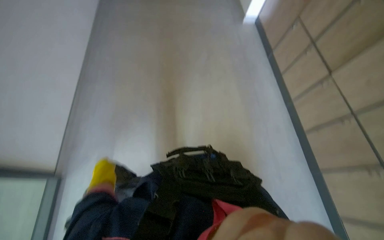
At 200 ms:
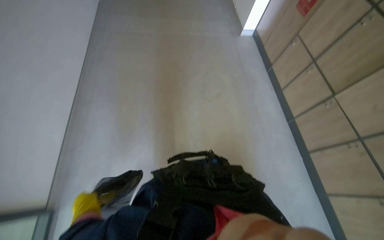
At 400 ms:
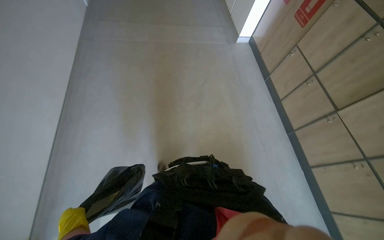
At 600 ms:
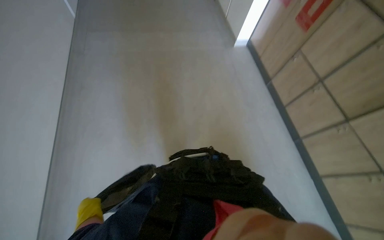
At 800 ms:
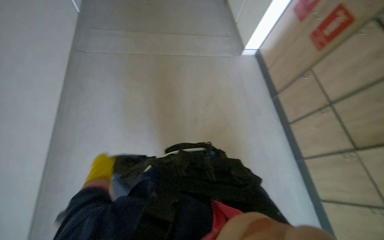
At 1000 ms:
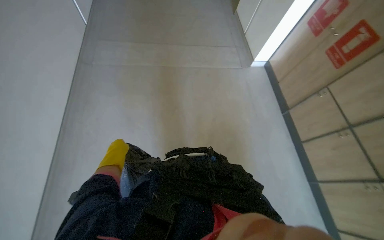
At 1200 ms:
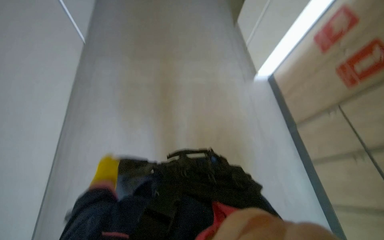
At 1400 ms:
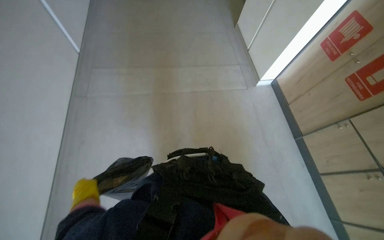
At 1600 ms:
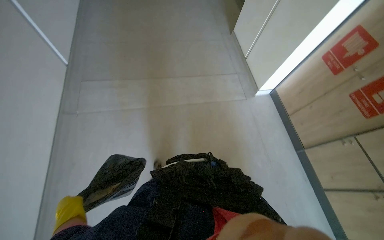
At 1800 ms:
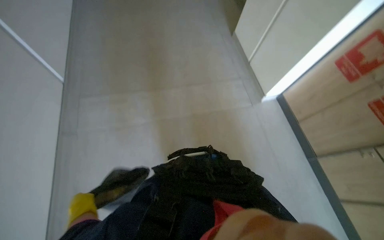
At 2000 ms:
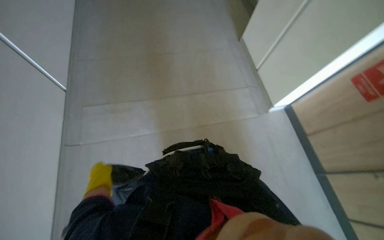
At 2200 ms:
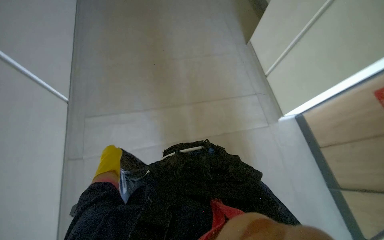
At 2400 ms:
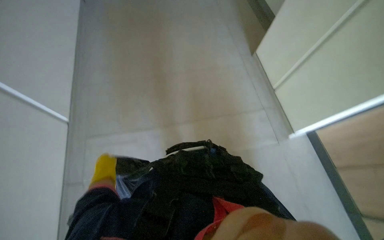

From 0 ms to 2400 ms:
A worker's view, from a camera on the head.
Job: mopping floor.
The whole recording: Mopping floor. The worker mops the floor with a long-handled mop and gathered the trash from the ground and put it into a polyethylene bag..
From 0 ms to 1200 ms: The wearer moves about 1 m.
From 1200 ms to 2400 ms: The camera travels approximately 1 m.

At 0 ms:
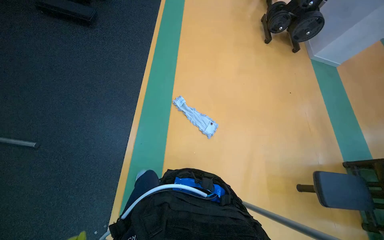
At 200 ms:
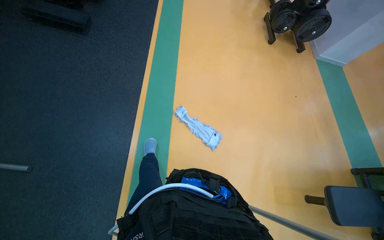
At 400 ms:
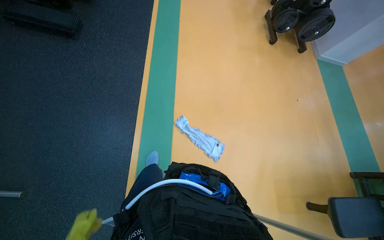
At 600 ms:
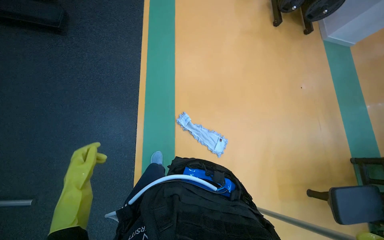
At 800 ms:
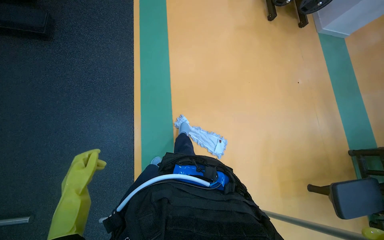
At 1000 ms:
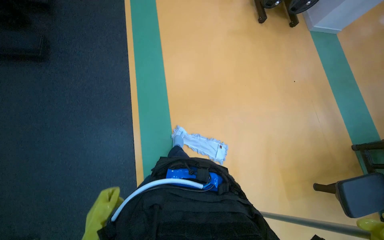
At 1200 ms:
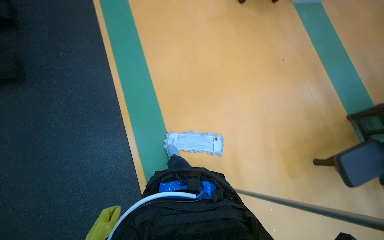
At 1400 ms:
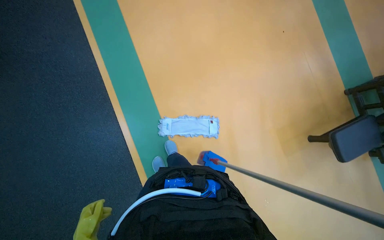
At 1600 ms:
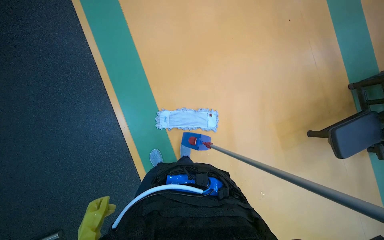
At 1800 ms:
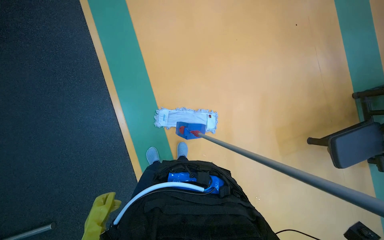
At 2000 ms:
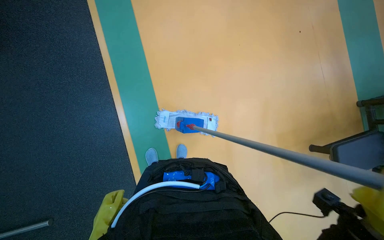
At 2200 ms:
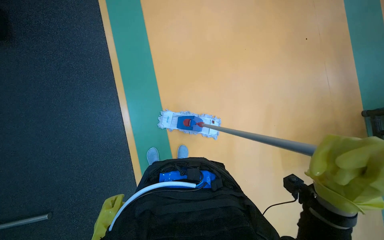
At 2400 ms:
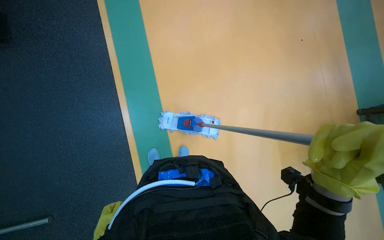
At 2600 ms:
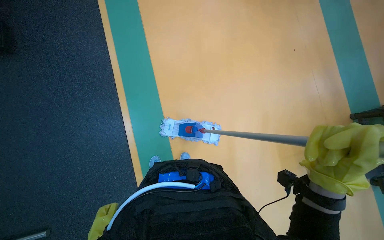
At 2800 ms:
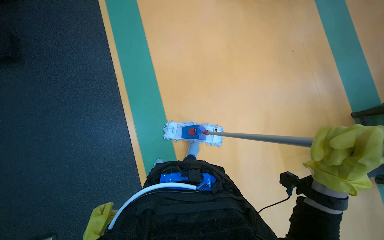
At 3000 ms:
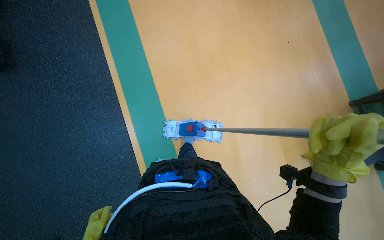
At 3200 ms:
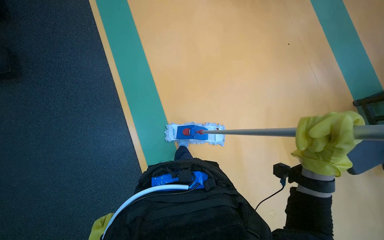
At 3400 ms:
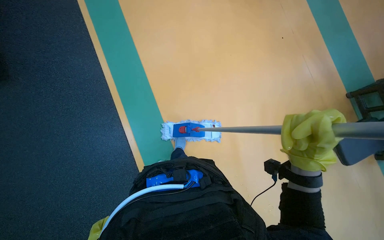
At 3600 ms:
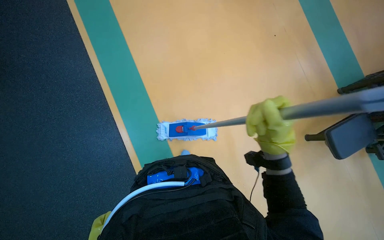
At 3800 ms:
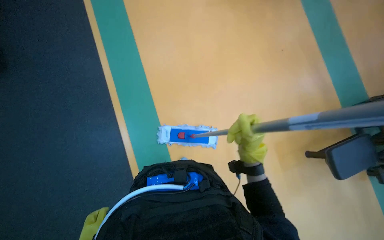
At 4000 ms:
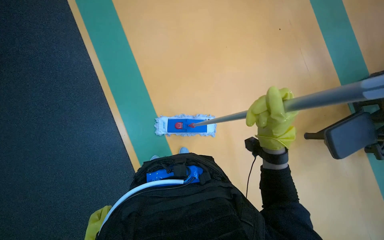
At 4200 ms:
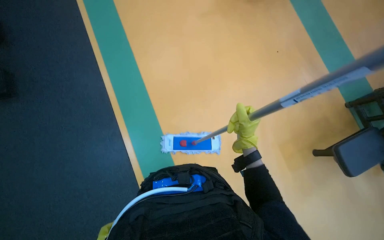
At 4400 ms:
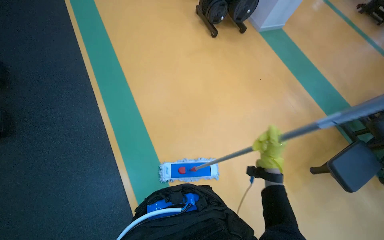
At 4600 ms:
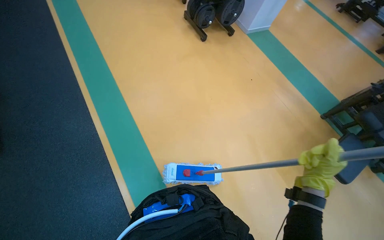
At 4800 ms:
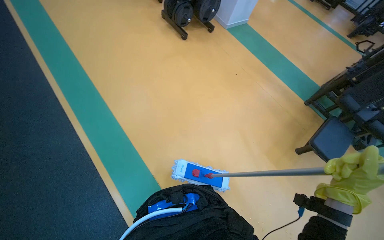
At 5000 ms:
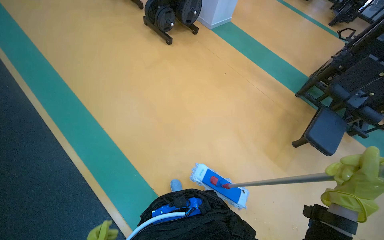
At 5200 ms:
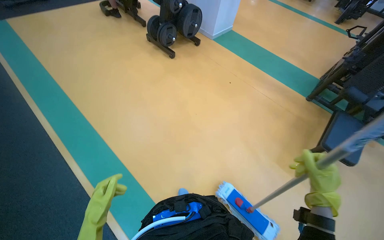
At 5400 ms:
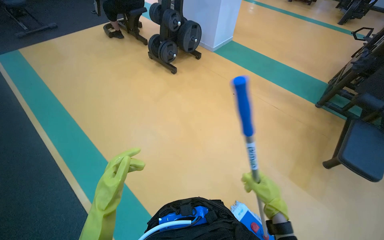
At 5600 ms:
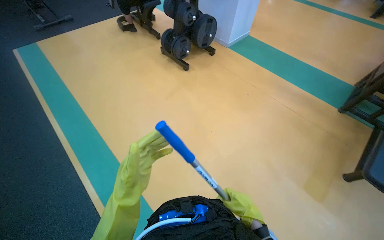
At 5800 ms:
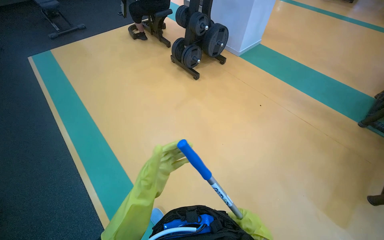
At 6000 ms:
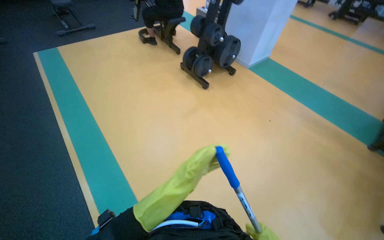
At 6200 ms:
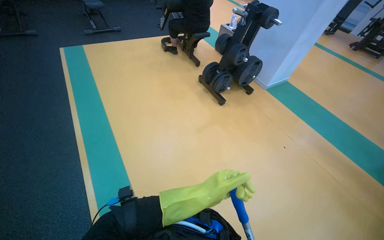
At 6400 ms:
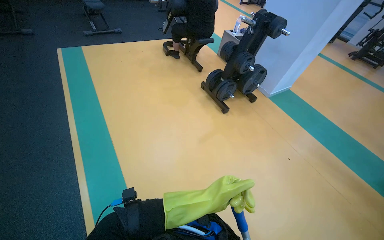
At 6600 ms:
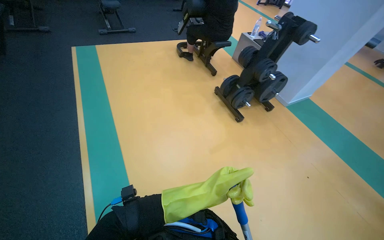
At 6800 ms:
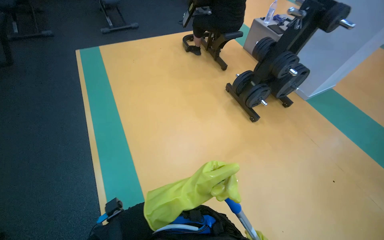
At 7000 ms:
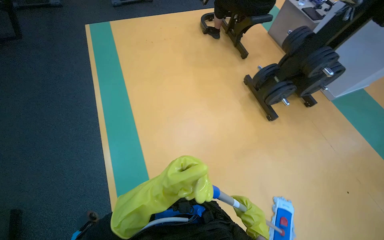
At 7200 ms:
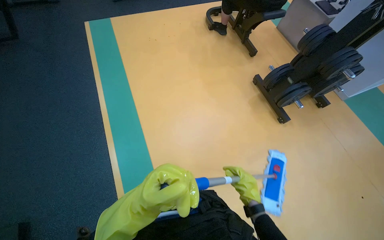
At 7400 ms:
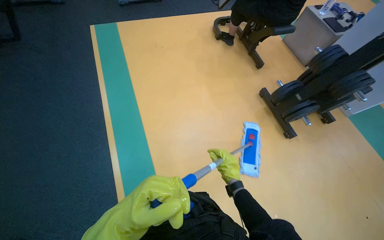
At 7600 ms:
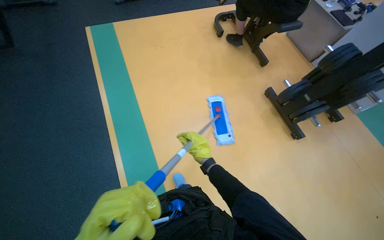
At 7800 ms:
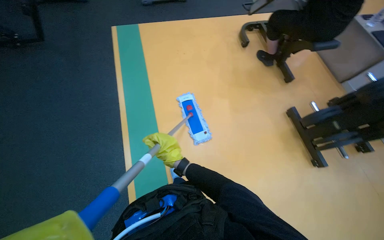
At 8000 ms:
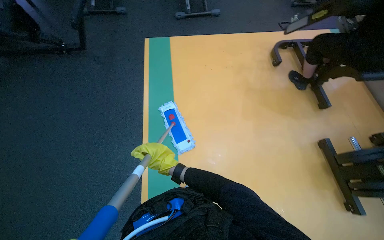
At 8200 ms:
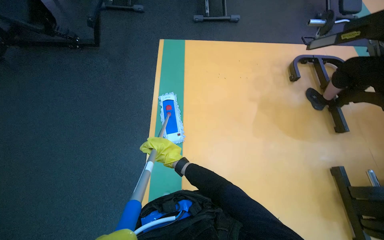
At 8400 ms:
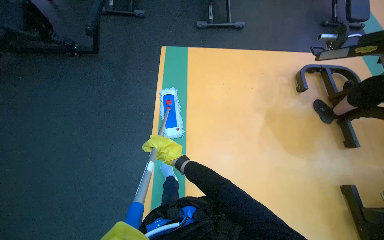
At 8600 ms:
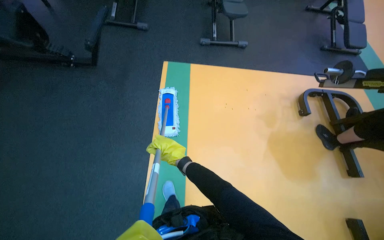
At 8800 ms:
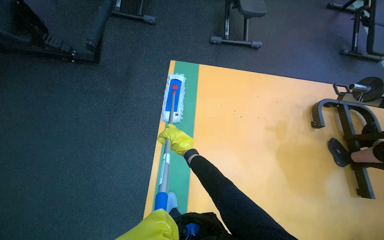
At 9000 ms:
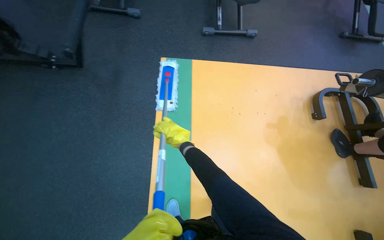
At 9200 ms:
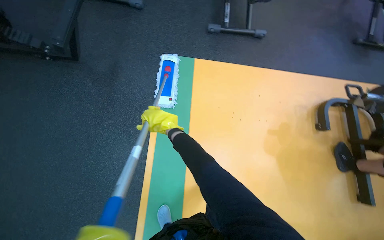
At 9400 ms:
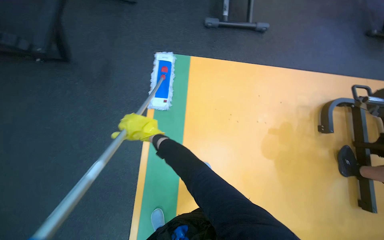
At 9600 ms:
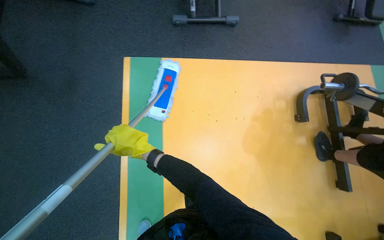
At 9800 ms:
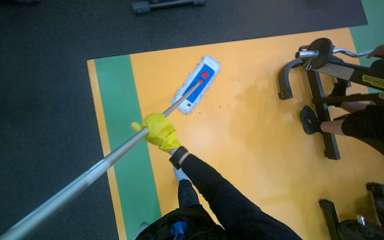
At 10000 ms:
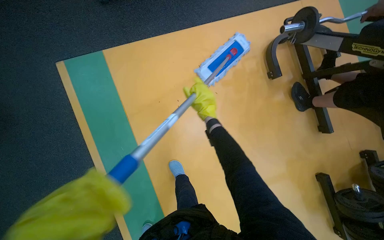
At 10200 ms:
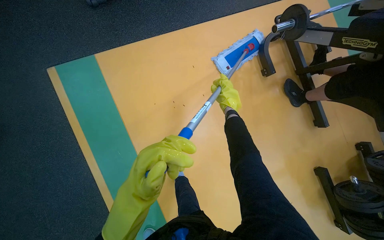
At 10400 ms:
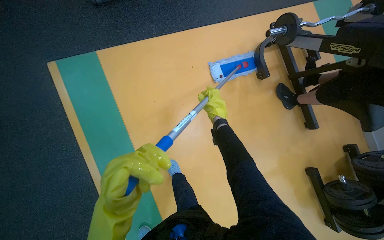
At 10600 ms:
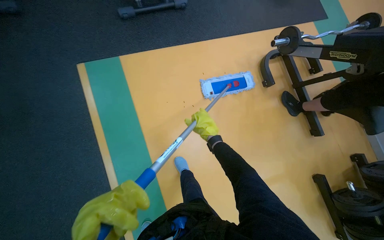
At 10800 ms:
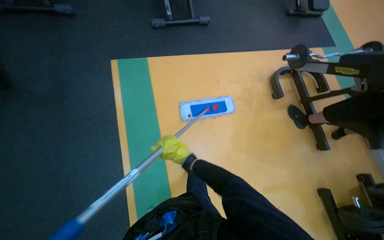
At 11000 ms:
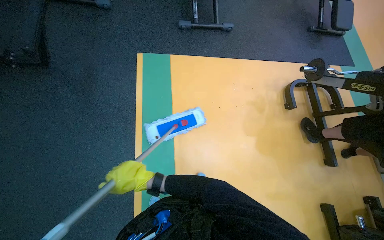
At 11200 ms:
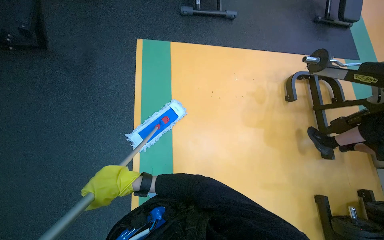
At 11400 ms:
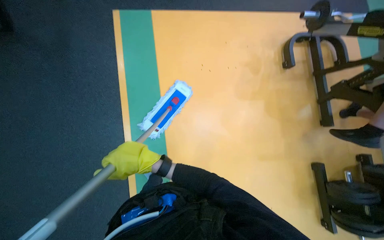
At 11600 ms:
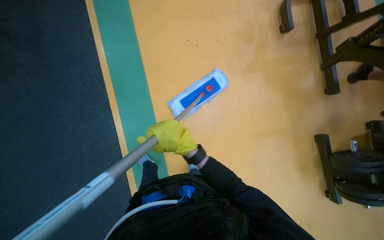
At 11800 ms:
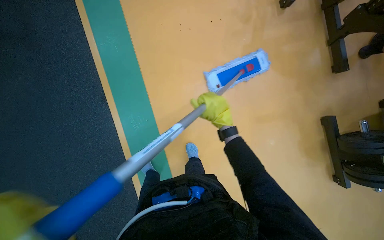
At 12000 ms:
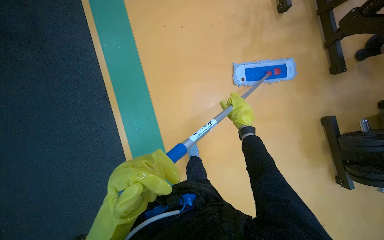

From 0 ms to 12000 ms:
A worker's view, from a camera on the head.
Job: mopping floor.
The whole recording: Mopping gym floor. The worker mops the gym floor with a flat mop.
From 0 ms to 1600 ms: The head travels about 70 cm. The view tips downward by approximately 25 degrees.
From 3000 ms to 4400 ms: The camera pitches upward, by approximately 15 degrees. The right hand heads farther from the camera, covering about 15 cm.
From 4400 ms to 6000 ms: The wearer moves approximately 60 cm.
From 6000 ms to 7600 ms: The camera is carried some 1.5 m.
From 7600 ms to 9000 ms: The wearer moves approximately 1 m.
From 9000 ms to 10400 ms: The camera is carried approximately 50 cm. The view tips downward by roughly 15 degrees.
From 10400 ms to 12000 ms: The wearer moves about 60 cm.

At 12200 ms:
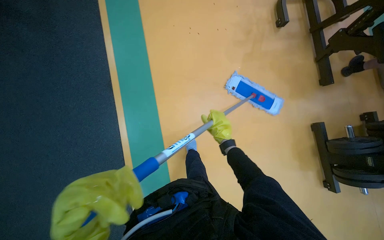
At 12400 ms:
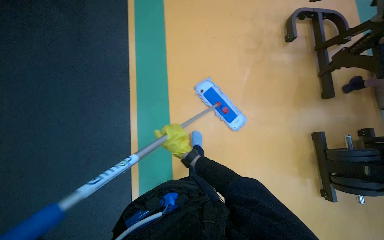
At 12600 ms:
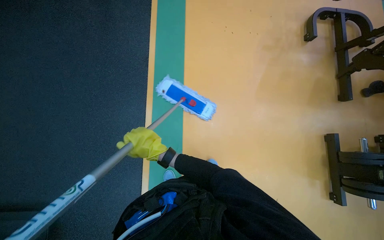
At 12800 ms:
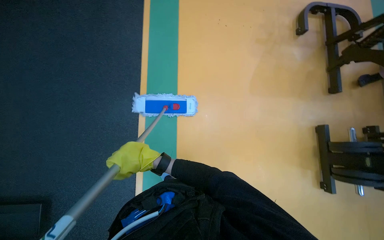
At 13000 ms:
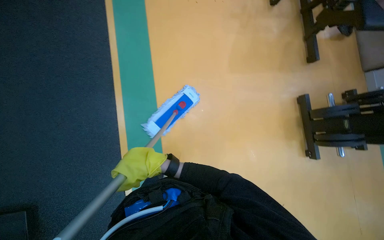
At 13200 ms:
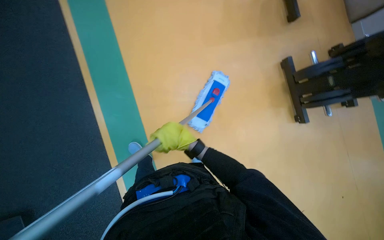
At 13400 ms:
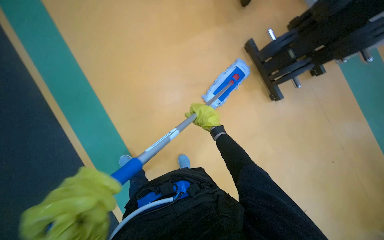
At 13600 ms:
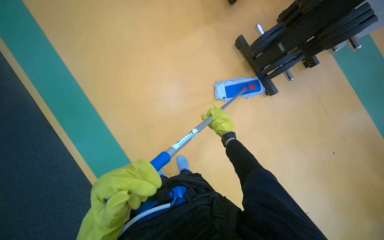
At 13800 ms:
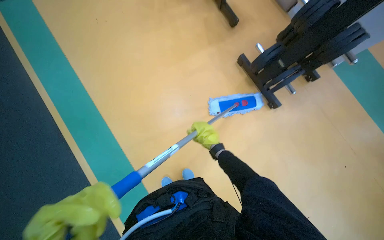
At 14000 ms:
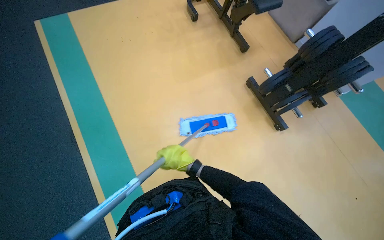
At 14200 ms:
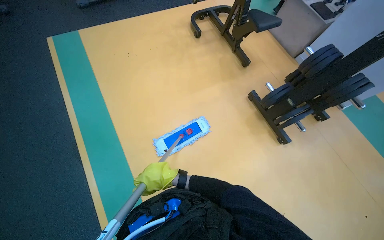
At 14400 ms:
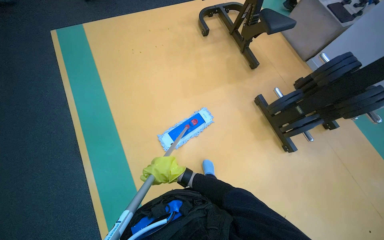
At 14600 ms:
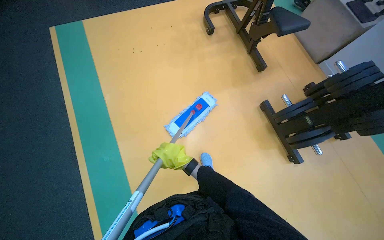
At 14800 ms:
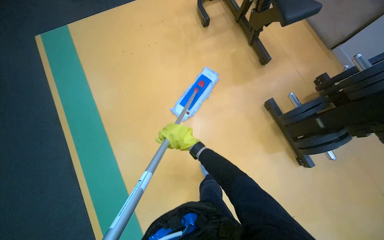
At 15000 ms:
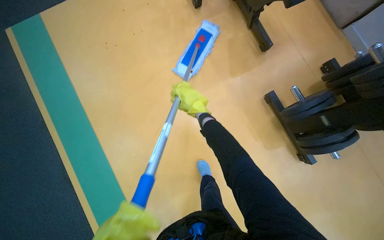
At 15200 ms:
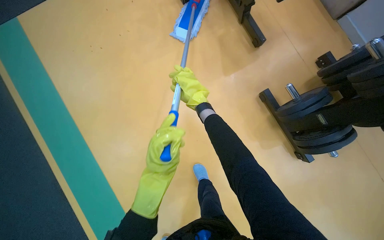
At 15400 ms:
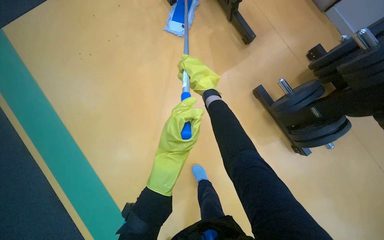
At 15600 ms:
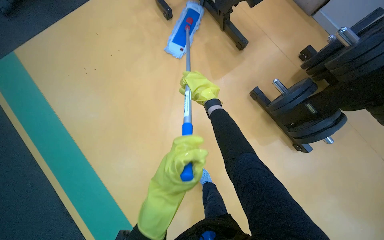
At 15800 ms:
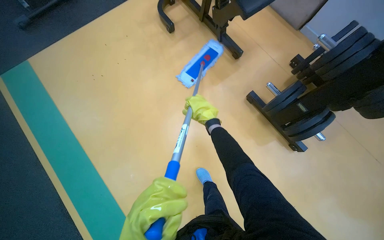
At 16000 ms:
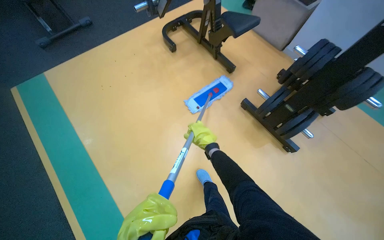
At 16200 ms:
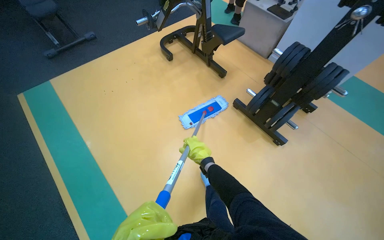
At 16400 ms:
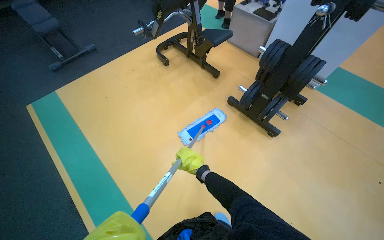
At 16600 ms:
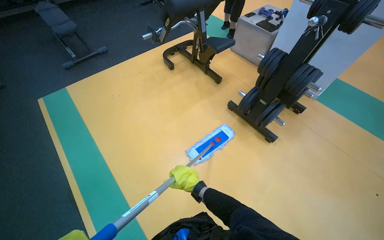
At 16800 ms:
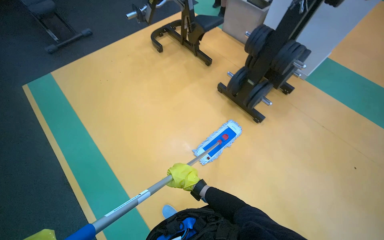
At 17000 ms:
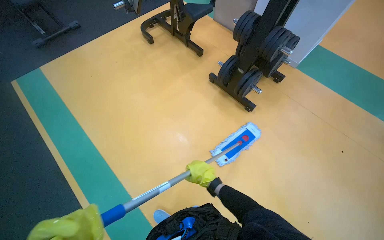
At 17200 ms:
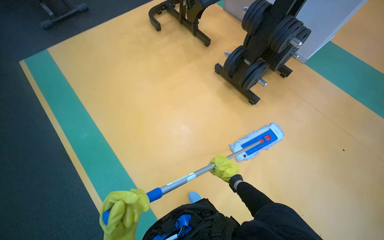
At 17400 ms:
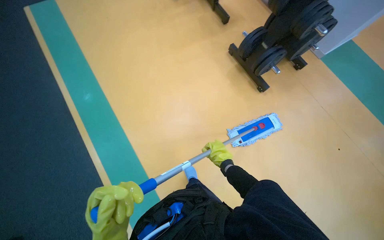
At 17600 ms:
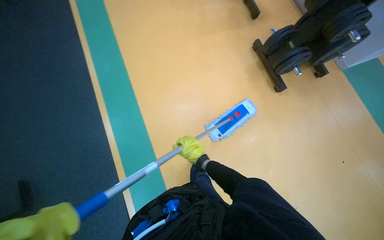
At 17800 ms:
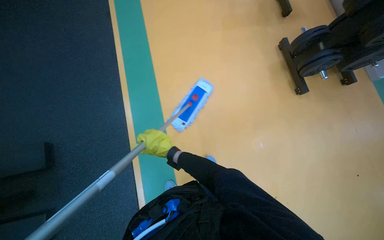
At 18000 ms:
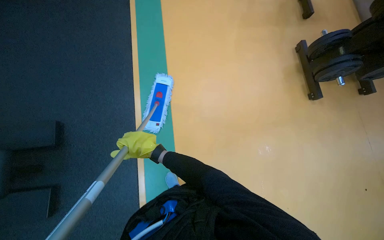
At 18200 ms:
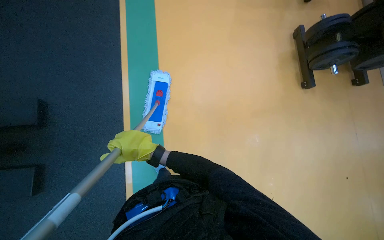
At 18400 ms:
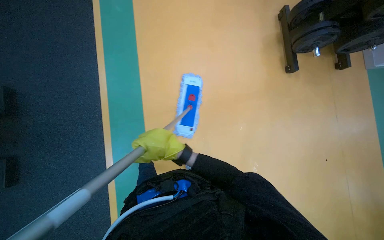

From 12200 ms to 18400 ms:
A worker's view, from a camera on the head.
Job: mopping floor.
The whole recording: Mopping gym floor. The worker mops the gym floor with a flat mop.
From 12200 ms to 13800 ms: The camera is carried about 60 cm.
From 13800 ms to 15400 ms: The camera is carried approximately 60 cm.
From 15400 ms to 16800 ms: The head travels roughly 90 cm. The camera pitches upward, by roughly 25 degrees.
From 16800 ms to 18400 ms: The wearer moves some 50 cm. The wearer looks some 20 degrees further downward. The scene rotates clockwise by about 35 degrees.
